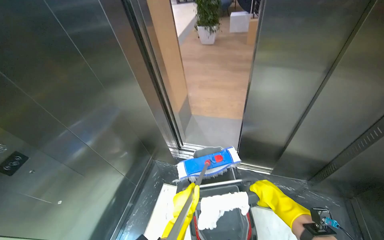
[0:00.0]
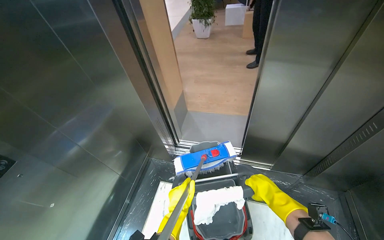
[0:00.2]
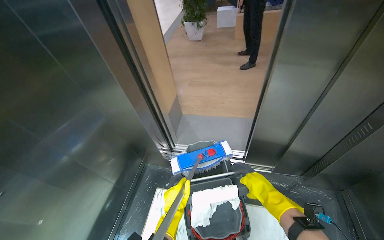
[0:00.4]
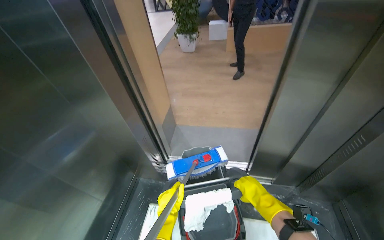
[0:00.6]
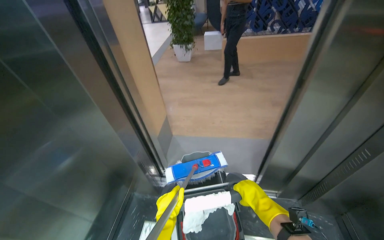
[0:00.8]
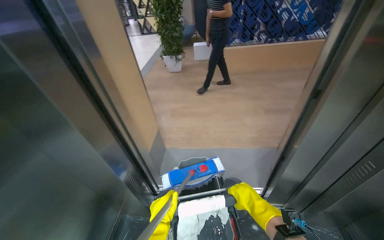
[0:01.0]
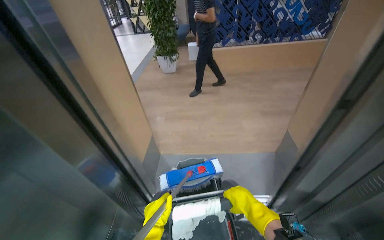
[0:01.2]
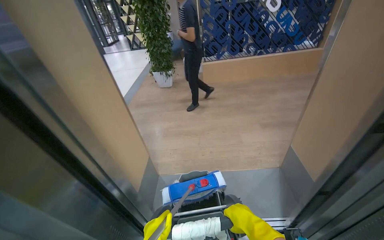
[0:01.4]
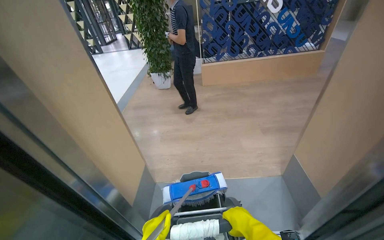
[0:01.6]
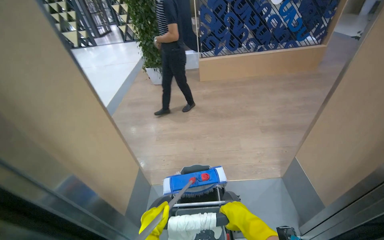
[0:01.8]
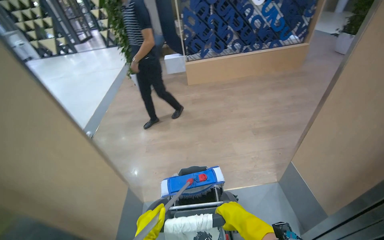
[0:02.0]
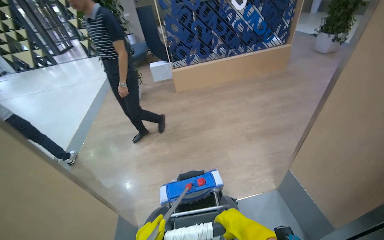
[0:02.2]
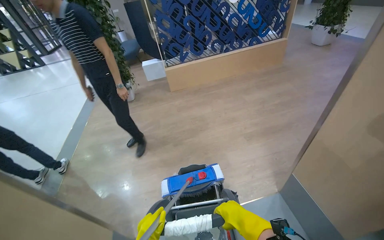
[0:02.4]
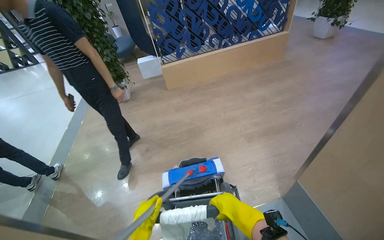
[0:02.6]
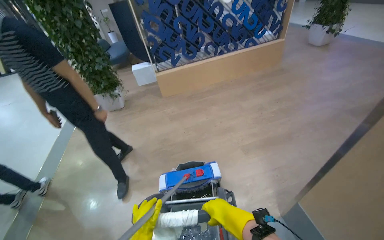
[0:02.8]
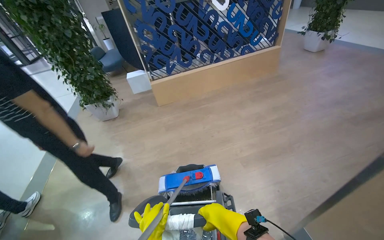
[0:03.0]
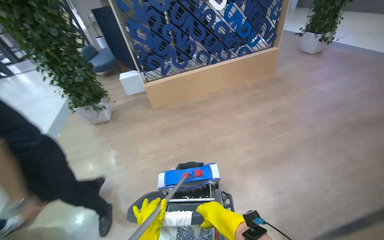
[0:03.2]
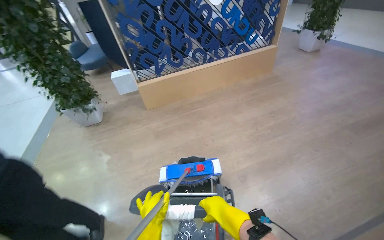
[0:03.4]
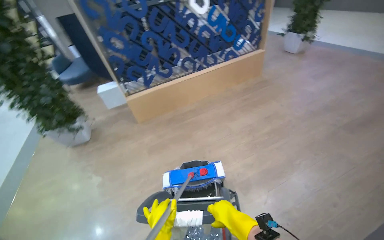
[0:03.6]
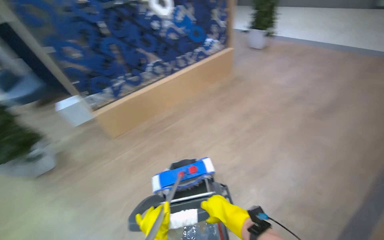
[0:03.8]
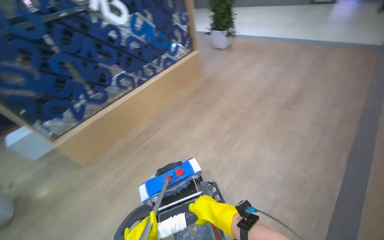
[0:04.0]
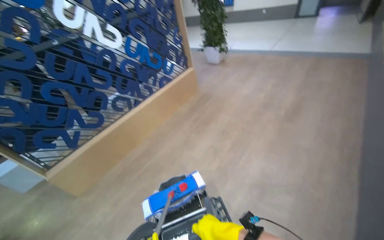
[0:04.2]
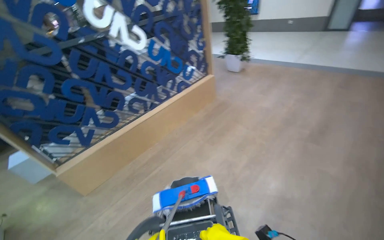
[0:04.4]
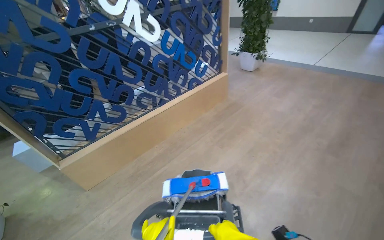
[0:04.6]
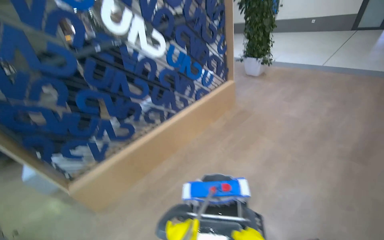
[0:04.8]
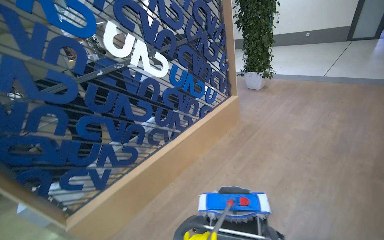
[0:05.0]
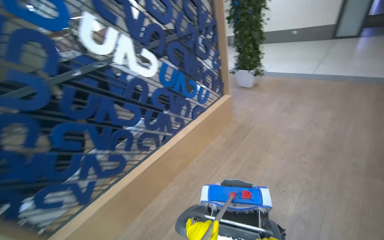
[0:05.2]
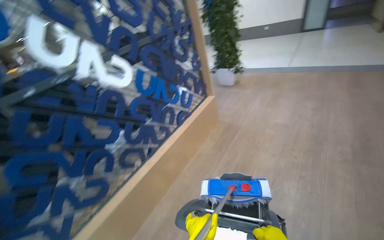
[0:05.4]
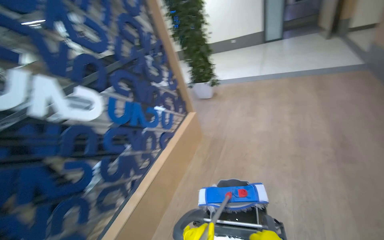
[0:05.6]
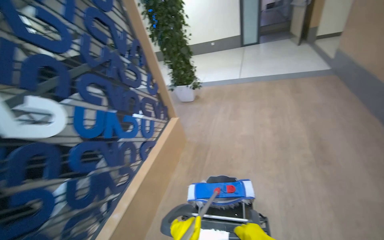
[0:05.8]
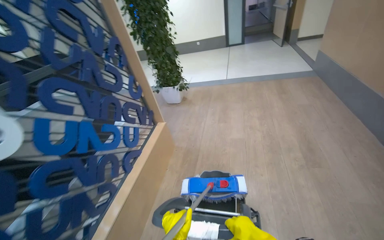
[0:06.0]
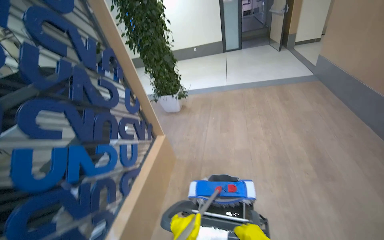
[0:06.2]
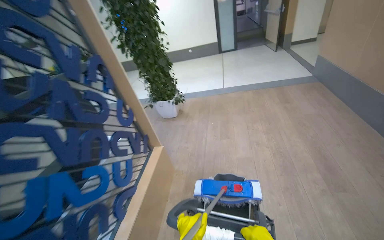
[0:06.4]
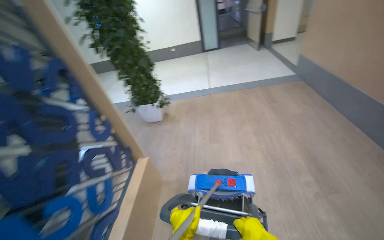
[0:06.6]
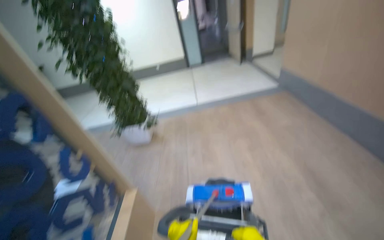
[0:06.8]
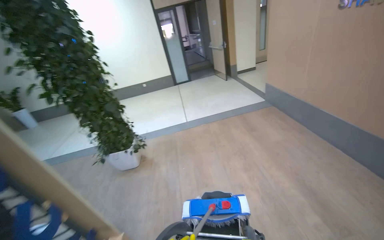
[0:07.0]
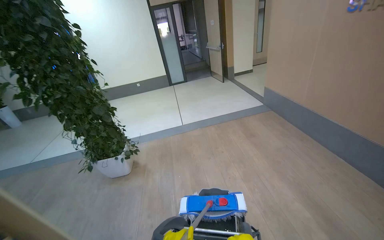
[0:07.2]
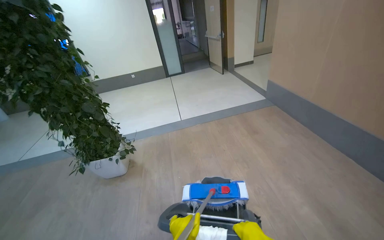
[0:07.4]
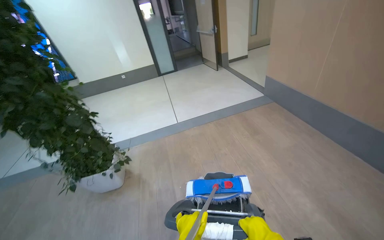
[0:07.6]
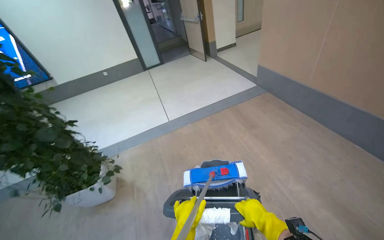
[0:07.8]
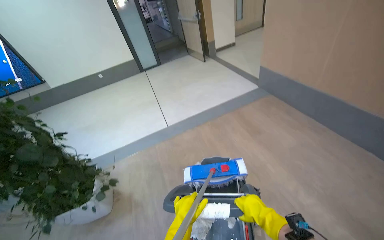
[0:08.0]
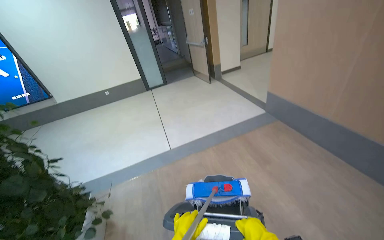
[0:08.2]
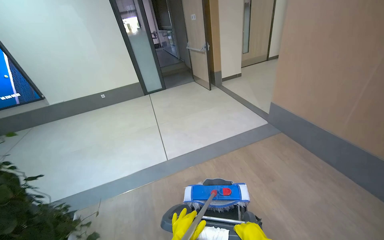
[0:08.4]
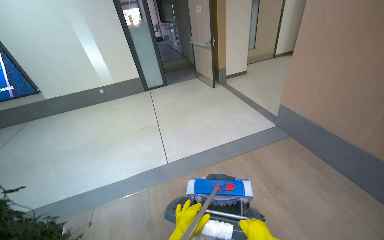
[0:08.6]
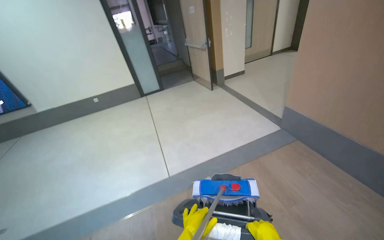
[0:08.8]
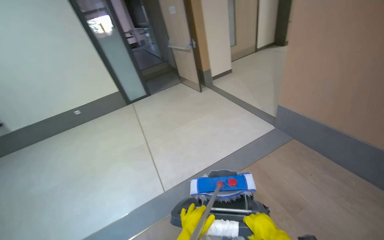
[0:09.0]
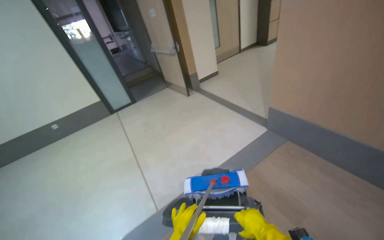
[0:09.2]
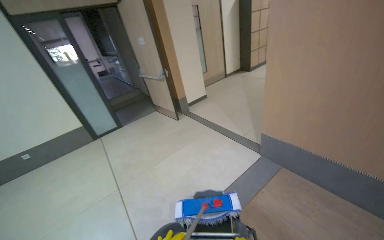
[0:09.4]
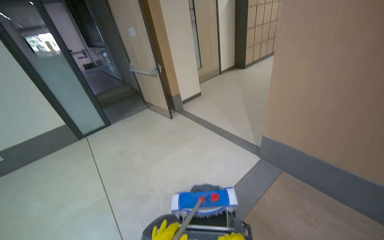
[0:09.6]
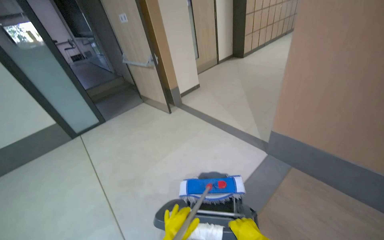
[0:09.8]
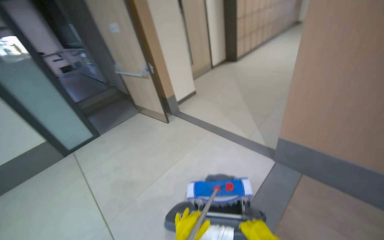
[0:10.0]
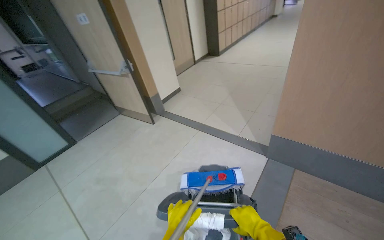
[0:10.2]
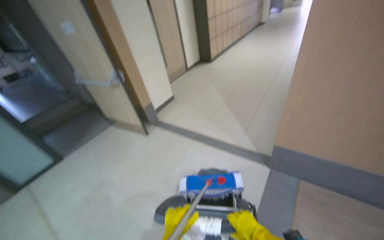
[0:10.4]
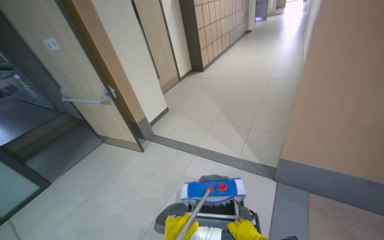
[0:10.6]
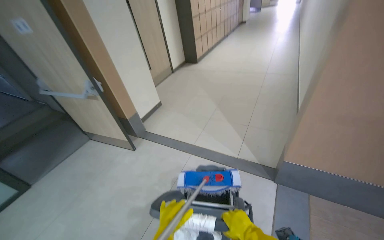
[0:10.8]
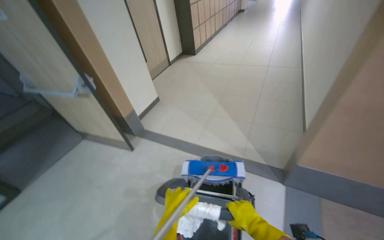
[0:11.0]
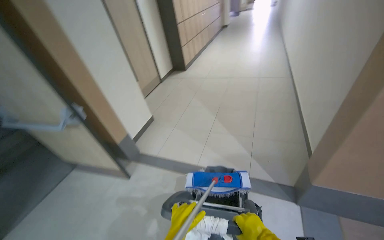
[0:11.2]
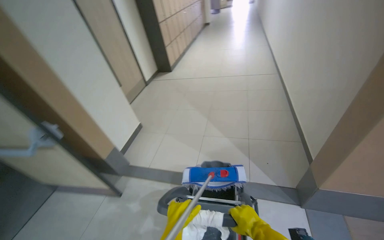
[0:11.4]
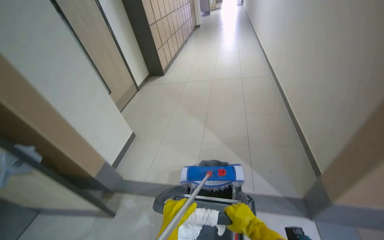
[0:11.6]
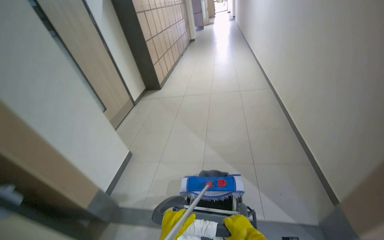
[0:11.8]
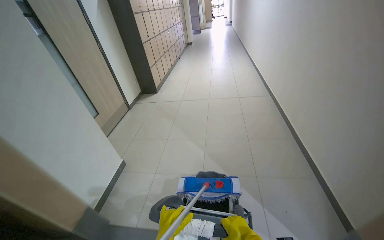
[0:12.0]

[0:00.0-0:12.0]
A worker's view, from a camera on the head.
Job: preparing cleaning supplies.
The whole recording: Transporting cleaning cart. The worker transports the cleaning cart through the hallway.
0.0 to 1.6 s: The view tips upward by approximately 15 degrees. The right hand goes roughly 10 cm nearer to the camera.
1.6 to 3.0 s: The camera travels approximately 80 cm. The head rotates some 15 degrees to the right.
3.0 to 4.4 s: The camera travels some 90 cm. The head turns to the right by roughly 30 degrees.
4.4 to 6.0 s: The camera is carried about 1 m. The wearer's head swings some 30 degrees to the right.
6.0 to 7.6 s: The head travels approximately 1.5 m. The head turns to the right by about 25 degrees.
7.6 to 9.0 s: The camera is carried about 1 m.
9.0 to 10.4 s: The wearer moves some 70 cm. The head turns to the right by about 30 degrees.
10.4 to 12.0 s: The camera is carried roughly 1.5 m. The head turns to the right by roughly 25 degrees.

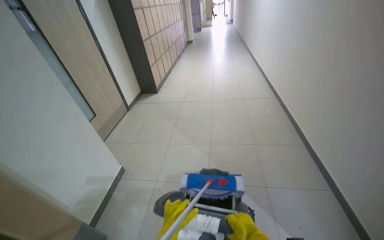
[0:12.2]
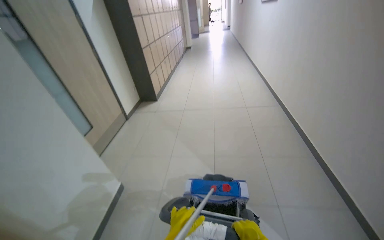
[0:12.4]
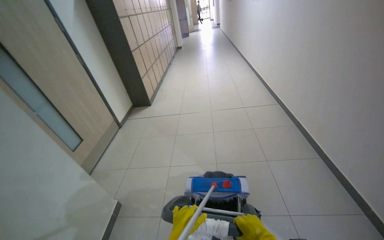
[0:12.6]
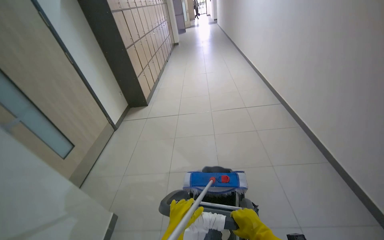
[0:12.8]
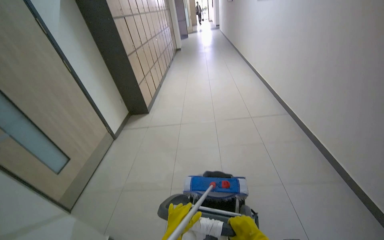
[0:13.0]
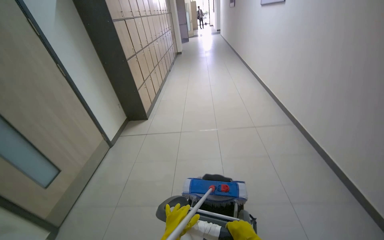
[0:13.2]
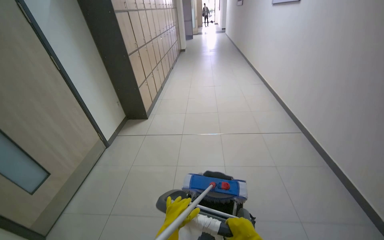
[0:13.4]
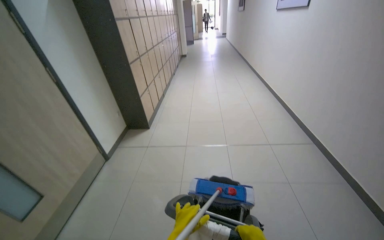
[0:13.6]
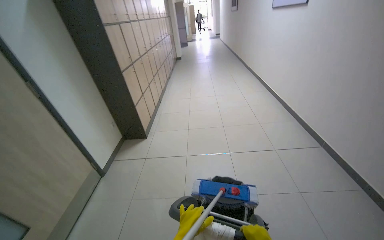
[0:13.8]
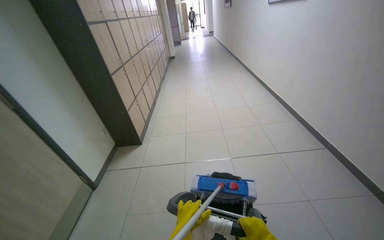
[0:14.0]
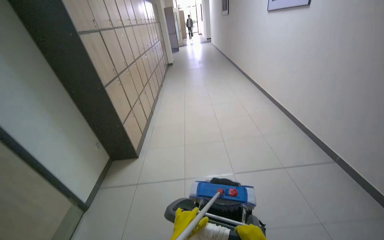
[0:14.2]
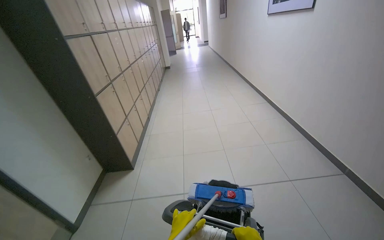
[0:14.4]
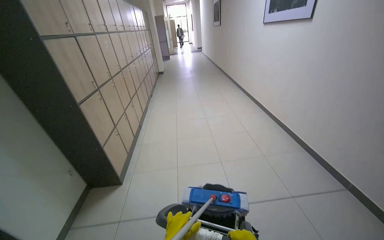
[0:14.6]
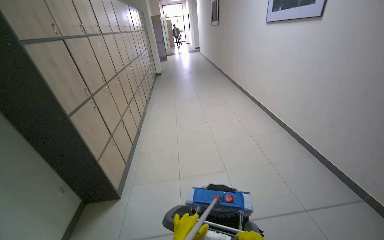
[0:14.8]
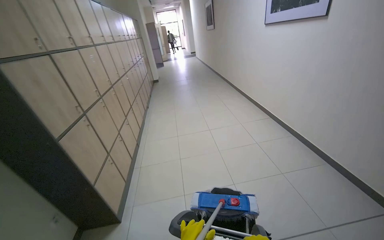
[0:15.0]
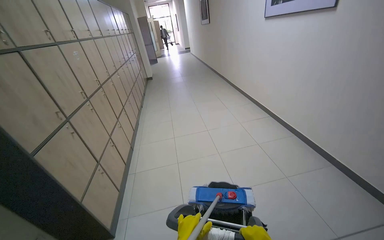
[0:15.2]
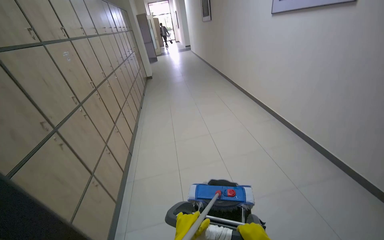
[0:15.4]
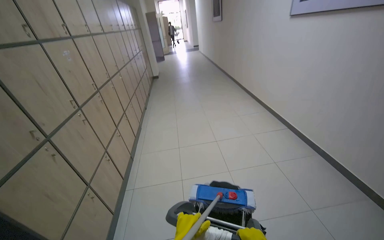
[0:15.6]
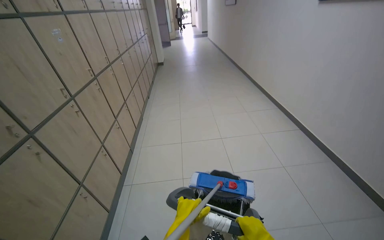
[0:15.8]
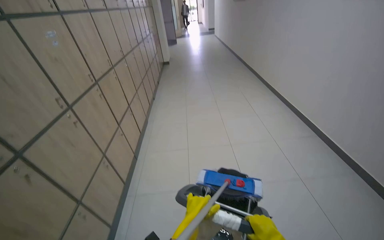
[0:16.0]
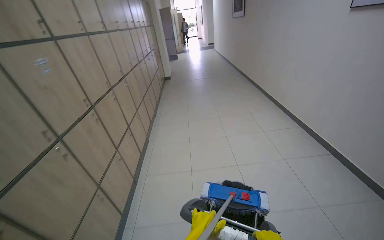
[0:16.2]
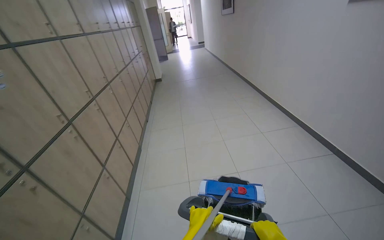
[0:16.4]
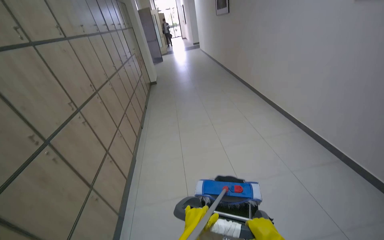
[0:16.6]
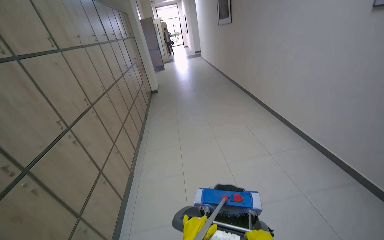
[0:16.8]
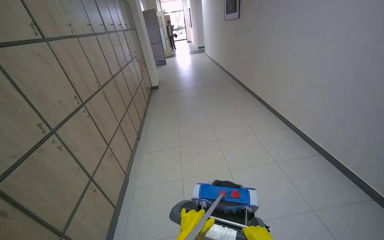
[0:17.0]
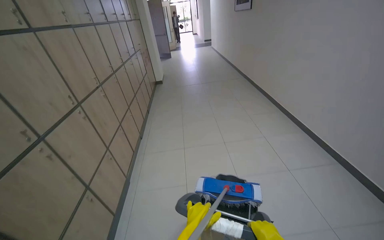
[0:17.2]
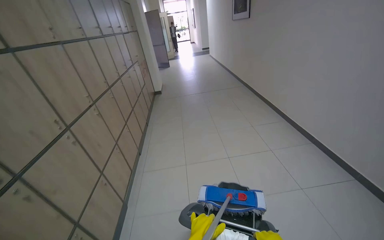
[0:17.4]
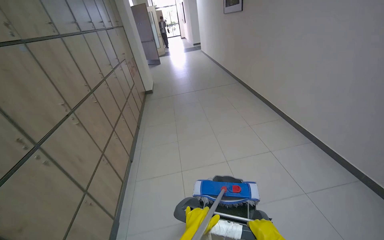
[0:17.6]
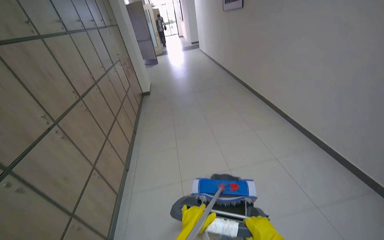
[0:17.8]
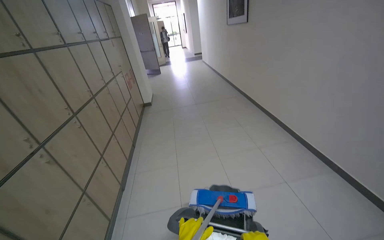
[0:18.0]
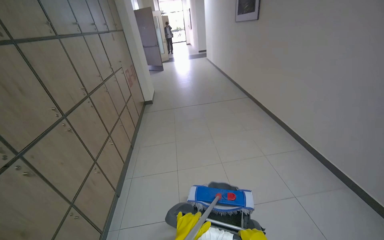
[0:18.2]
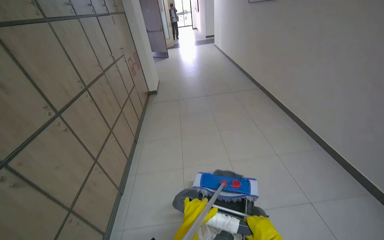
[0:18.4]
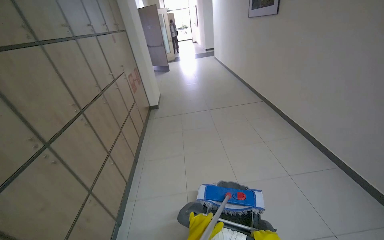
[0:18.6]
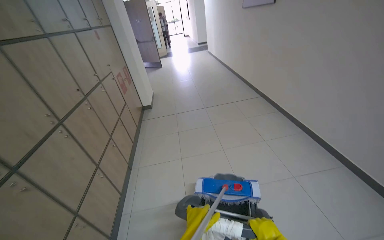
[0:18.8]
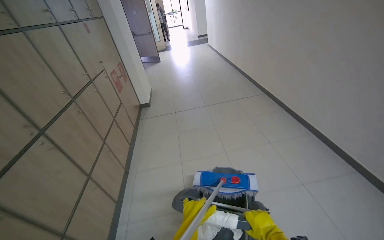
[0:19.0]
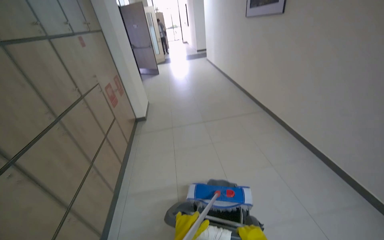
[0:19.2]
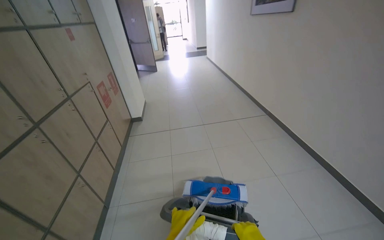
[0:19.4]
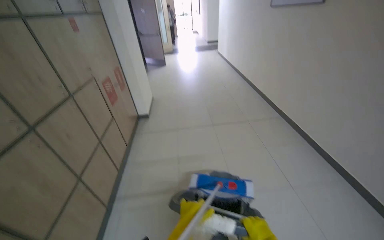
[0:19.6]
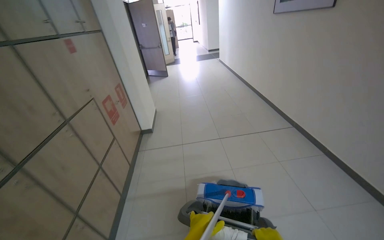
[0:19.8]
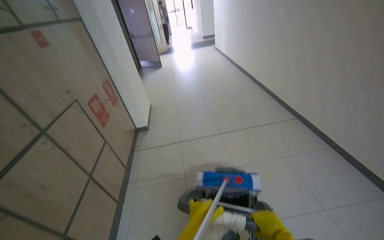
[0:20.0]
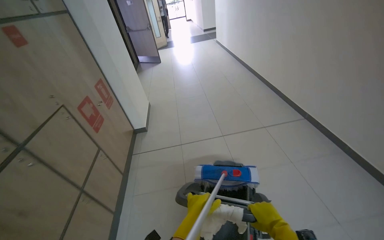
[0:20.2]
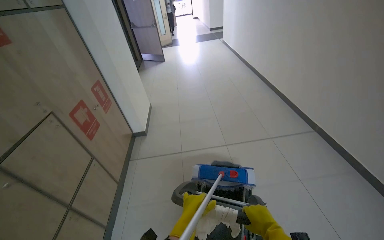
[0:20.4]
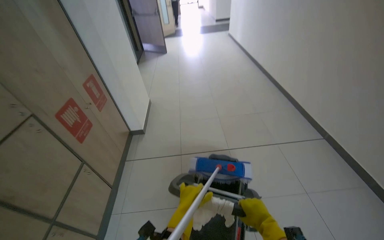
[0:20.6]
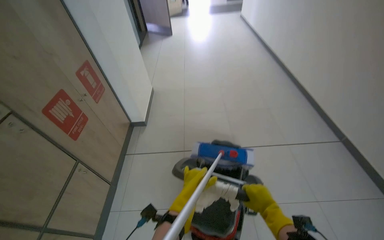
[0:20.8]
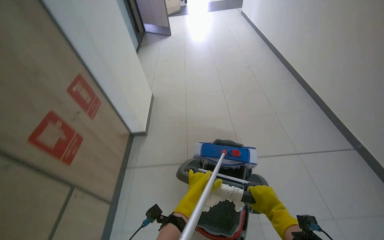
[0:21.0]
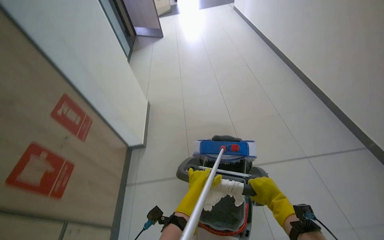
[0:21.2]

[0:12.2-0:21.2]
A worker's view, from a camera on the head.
Job: preparing cleaning supplies.
The whole recording: Transporting cleaning cart. The worker transports the cleaning cart through the hallway.
12.2 to 13.8 s: The wearer moves about 1 m.
13.8 to 15.2 s: The camera is carried about 60 cm.
15.2 to 16.6 s: The wearer moves roughly 1 m.
16.6 to 18.2 s: The camera is carried roughly 1.5 m.
18.2 to 19.8 s: The camera travels roughly 1.5 m.
19.8 to 21.2 s: The wearer moves about 1 m. The view tilts approximately 15 degrees downward.
